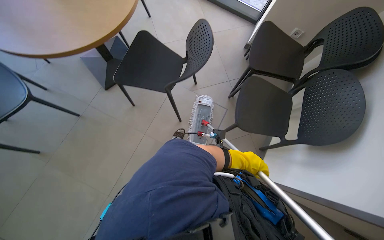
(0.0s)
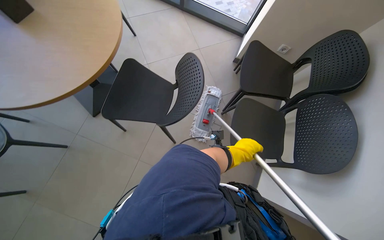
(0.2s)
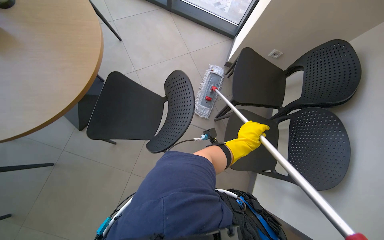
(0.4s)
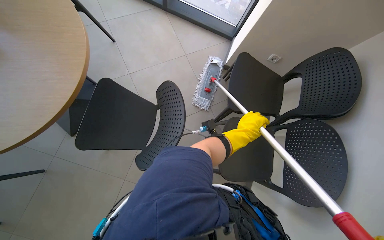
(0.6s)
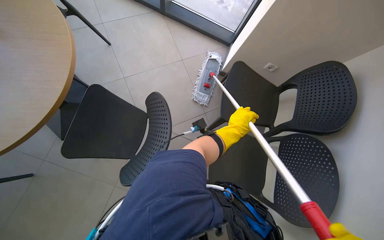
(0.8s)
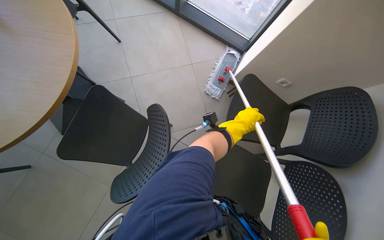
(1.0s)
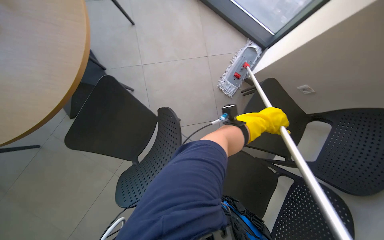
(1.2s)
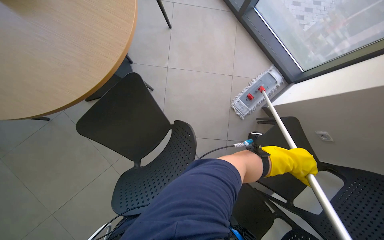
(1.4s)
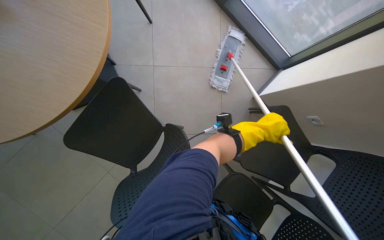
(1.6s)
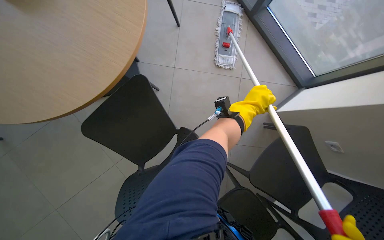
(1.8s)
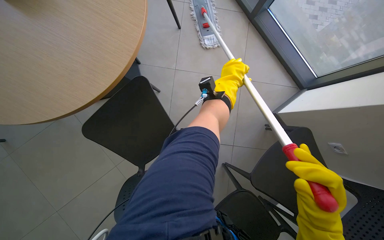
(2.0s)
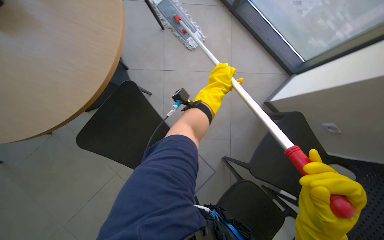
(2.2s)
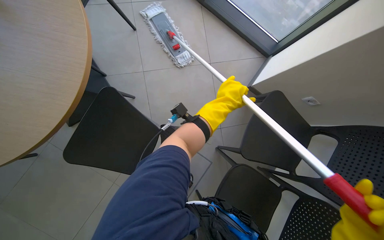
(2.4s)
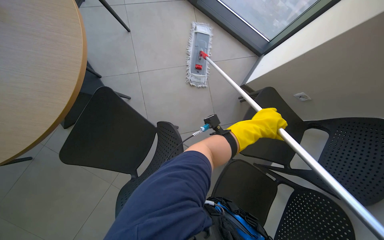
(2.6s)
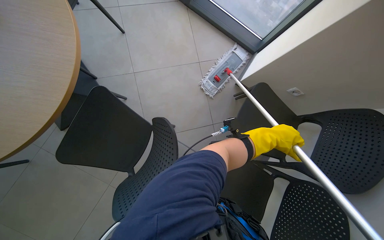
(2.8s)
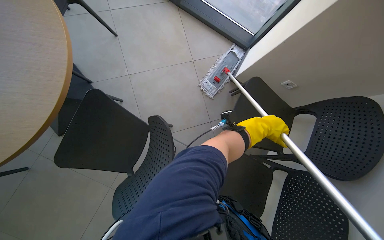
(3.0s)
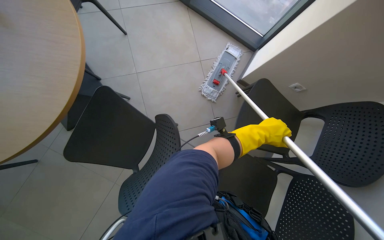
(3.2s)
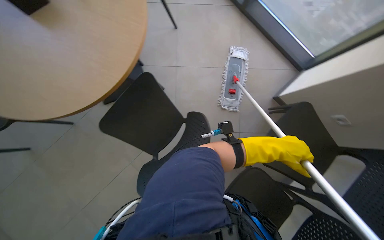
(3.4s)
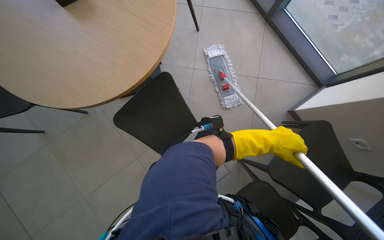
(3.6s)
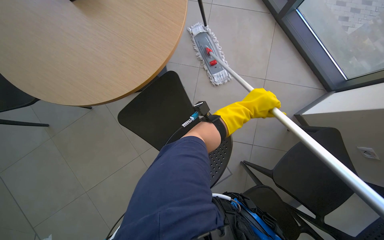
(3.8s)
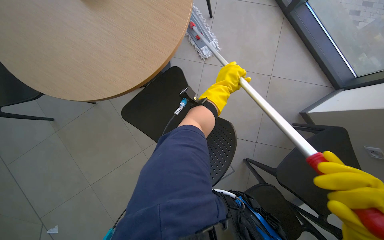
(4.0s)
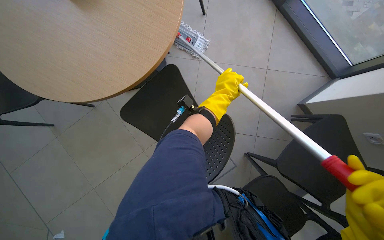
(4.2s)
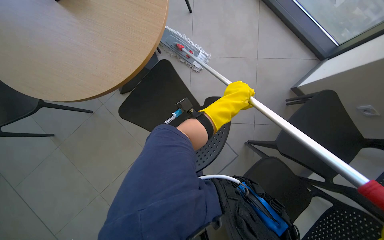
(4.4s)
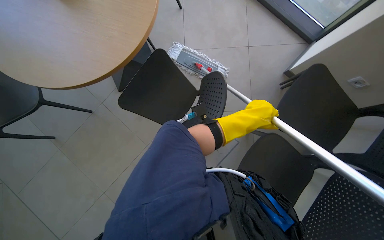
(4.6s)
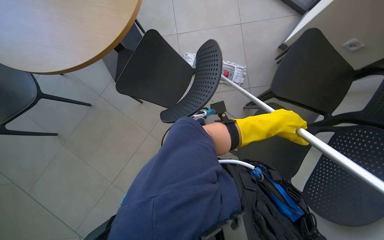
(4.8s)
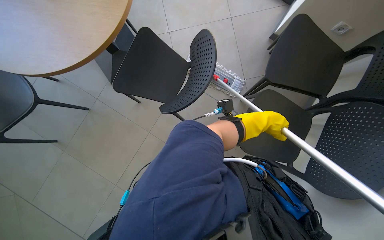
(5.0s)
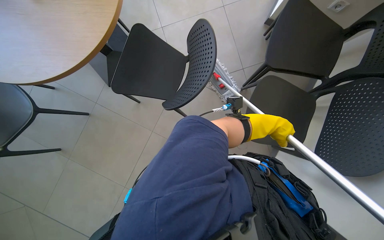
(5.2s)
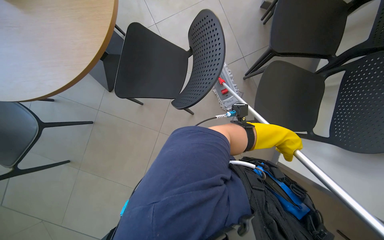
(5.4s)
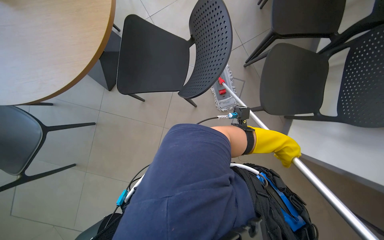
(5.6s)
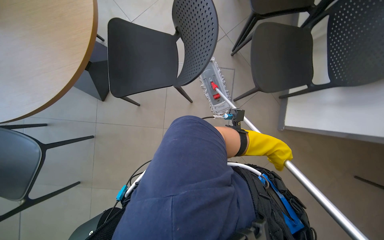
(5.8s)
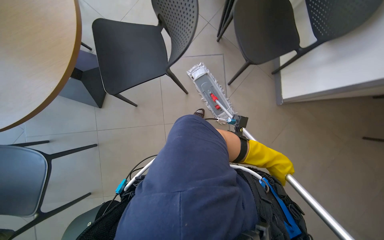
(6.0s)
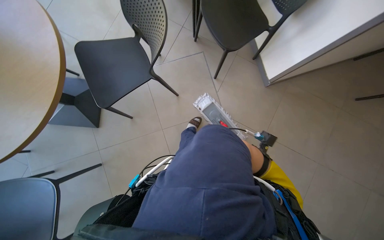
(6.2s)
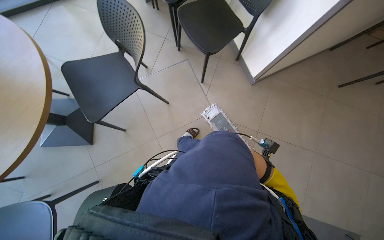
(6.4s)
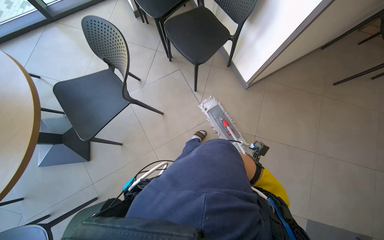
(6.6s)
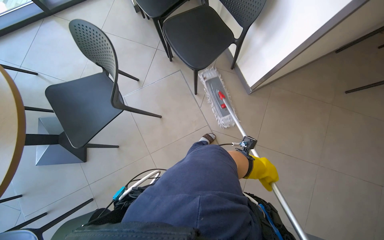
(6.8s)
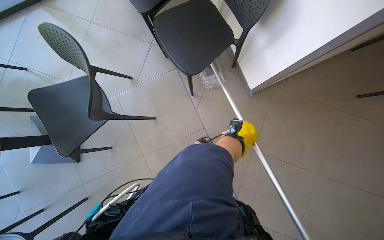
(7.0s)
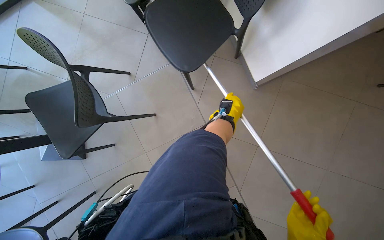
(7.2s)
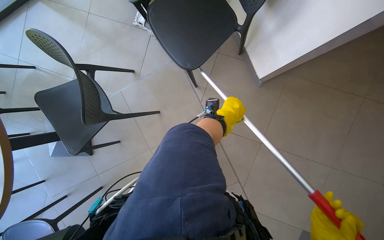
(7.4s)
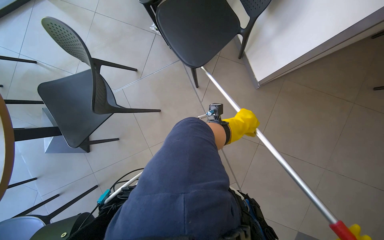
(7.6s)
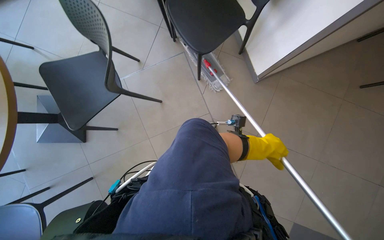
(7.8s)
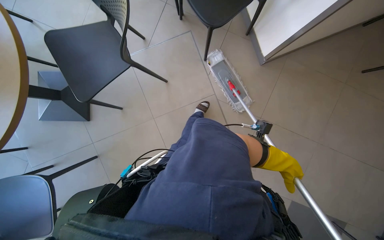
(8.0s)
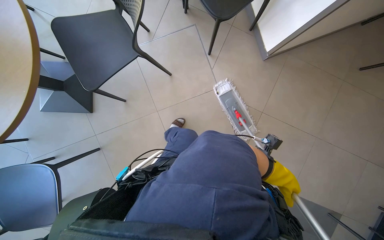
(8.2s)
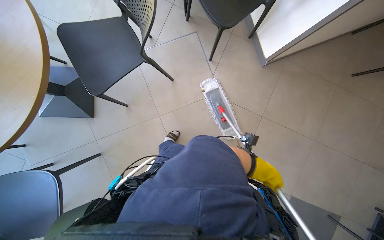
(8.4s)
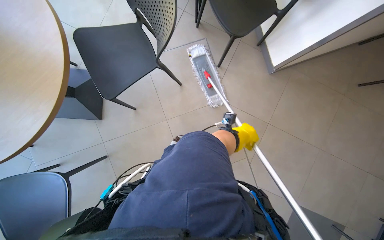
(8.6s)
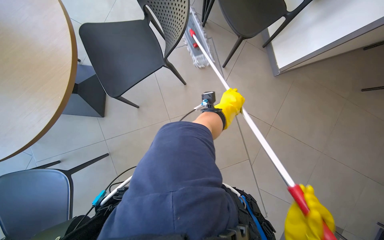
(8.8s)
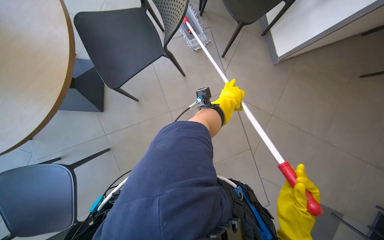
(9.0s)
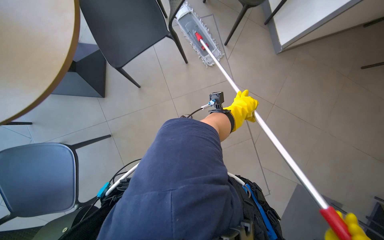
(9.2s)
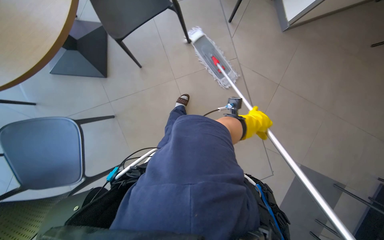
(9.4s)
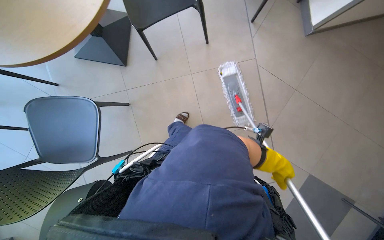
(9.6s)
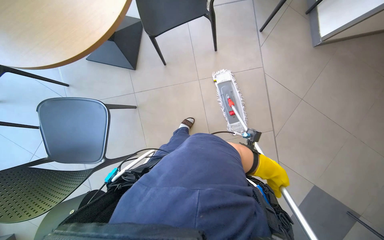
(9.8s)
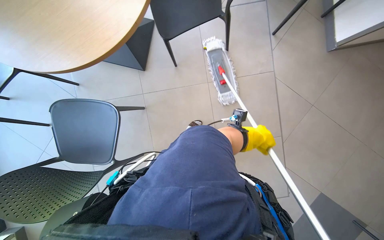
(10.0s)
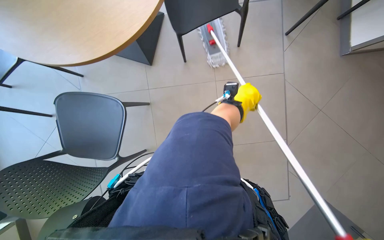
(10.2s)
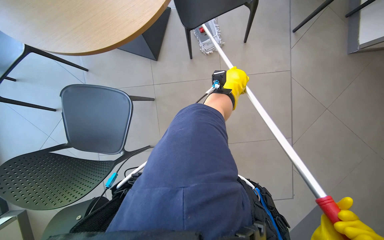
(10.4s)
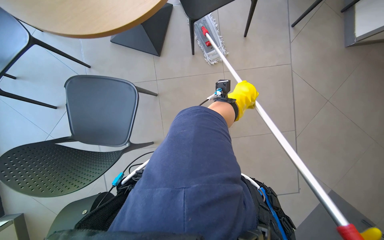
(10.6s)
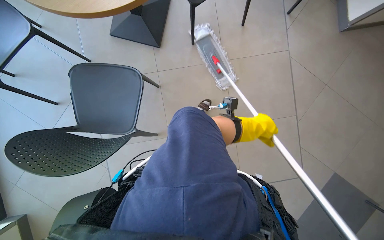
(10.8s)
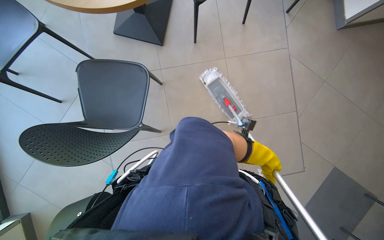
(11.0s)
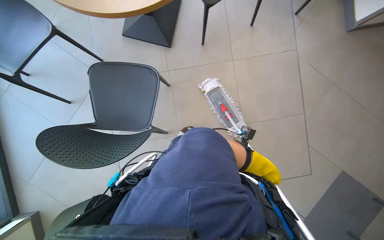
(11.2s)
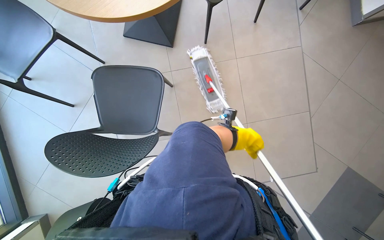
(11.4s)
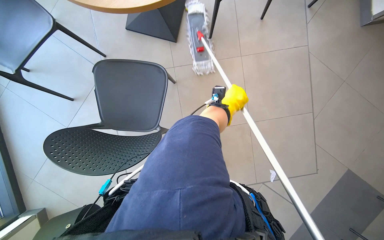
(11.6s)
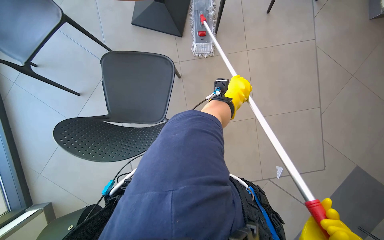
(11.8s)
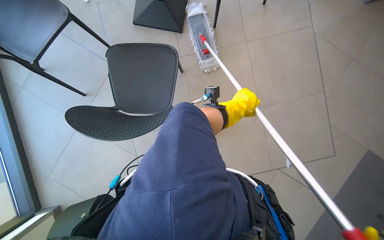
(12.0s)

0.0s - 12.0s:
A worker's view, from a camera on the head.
Job: mopping floor.
The whole recording: Mopping cafeteria floor. The worker mops the cafeteria floor, moving chairs to clear the area.
0.0s - 1.6s: The left hand is displaced up the picture by about 50 cm.
1.6s - 3.0s: The left hand reaches approximately 15 cm to the left, then returns.
3.0s - 4.4s: The head rotates approximately 20 degrees to the left.
4.4s - 6.0s: The camera is carried about 40 cm. The scene rotates counterclockwise by some 45 degrees.
6.0s - 7.6s: The scene turns approximately 25 degrees counterclockwise in the picture.
7.6s - 9.0s: The camera travels some 50 cm.
9.0s - 10.4s: The left hand travels down the picture and back again, roughly 20 cm each way.
10.4s - 12.0s: The wearer moves some 50 cm.

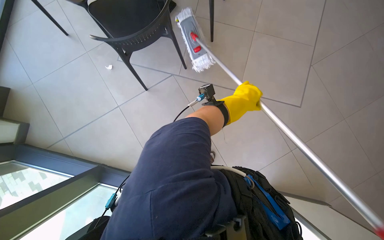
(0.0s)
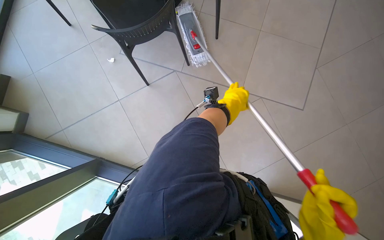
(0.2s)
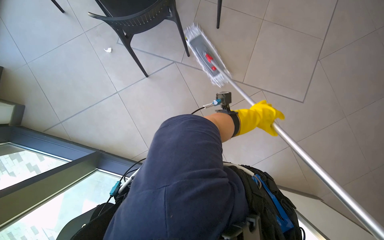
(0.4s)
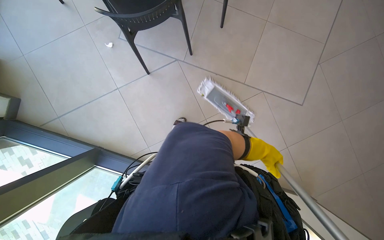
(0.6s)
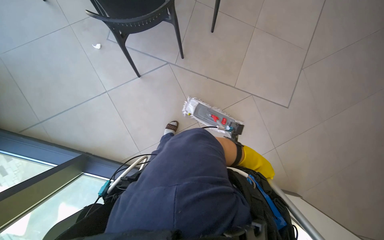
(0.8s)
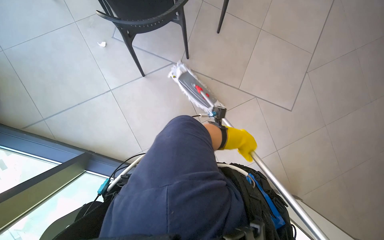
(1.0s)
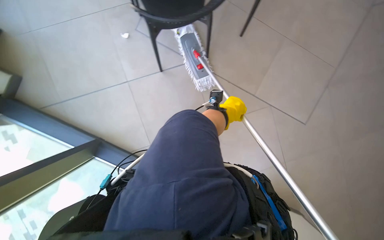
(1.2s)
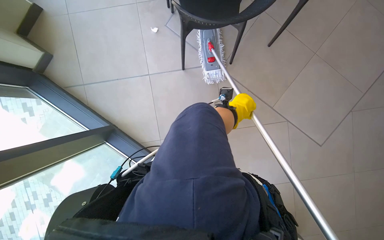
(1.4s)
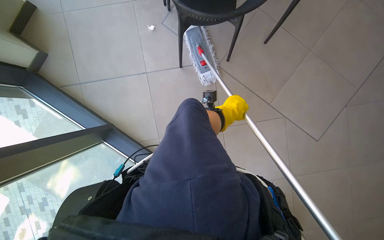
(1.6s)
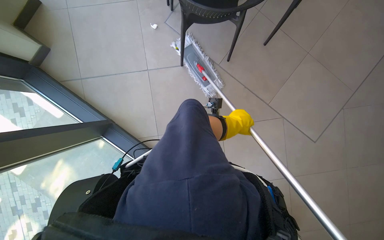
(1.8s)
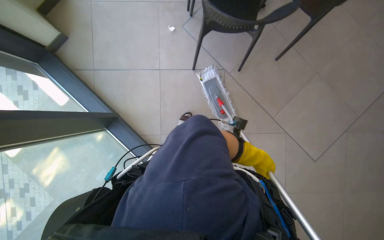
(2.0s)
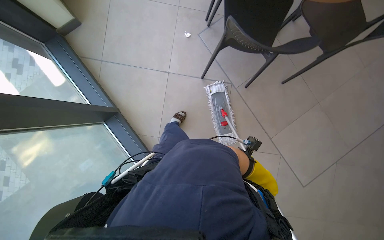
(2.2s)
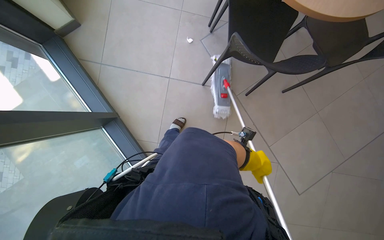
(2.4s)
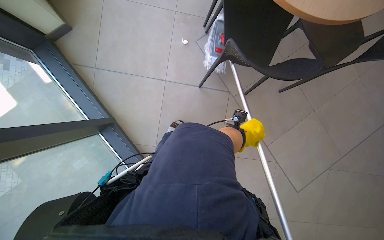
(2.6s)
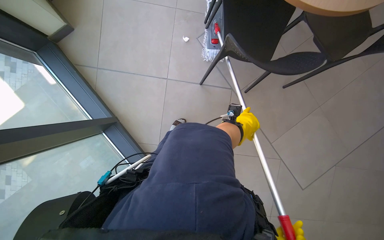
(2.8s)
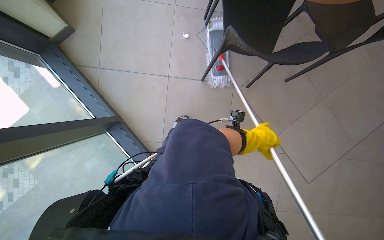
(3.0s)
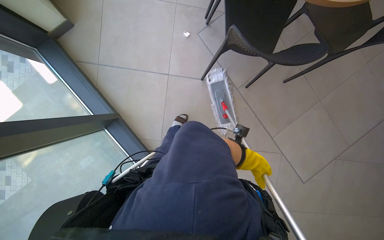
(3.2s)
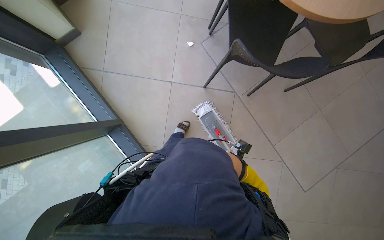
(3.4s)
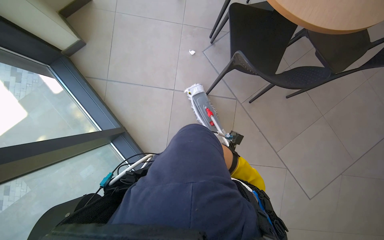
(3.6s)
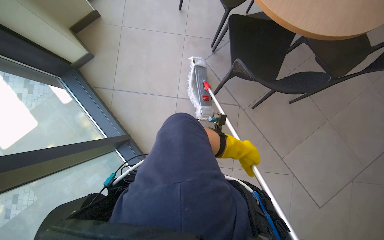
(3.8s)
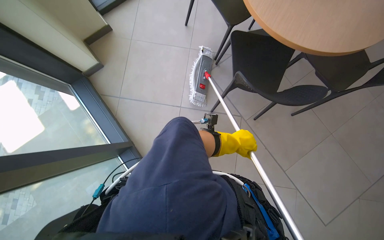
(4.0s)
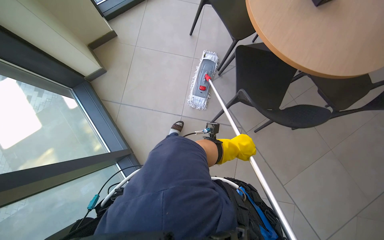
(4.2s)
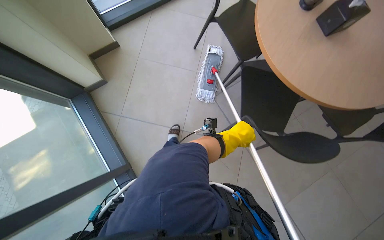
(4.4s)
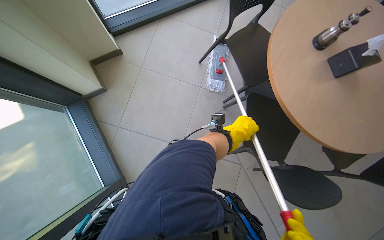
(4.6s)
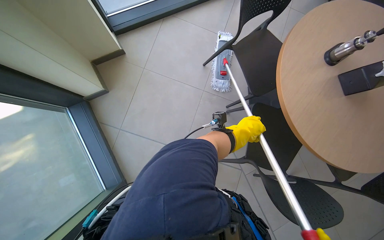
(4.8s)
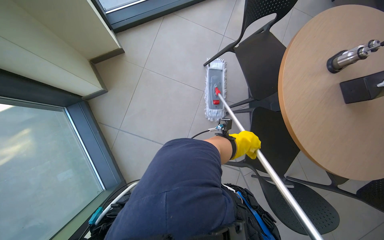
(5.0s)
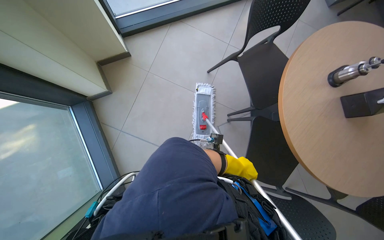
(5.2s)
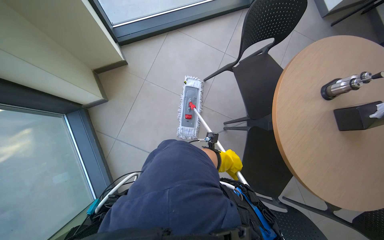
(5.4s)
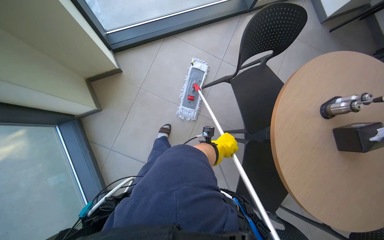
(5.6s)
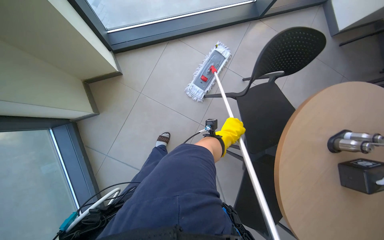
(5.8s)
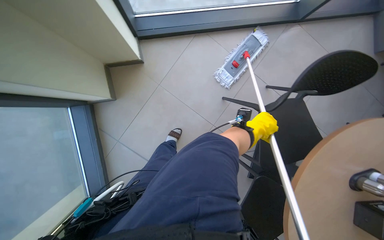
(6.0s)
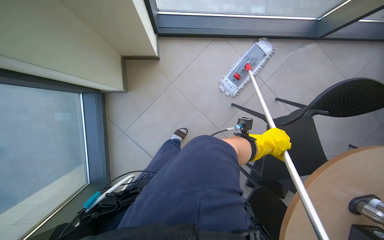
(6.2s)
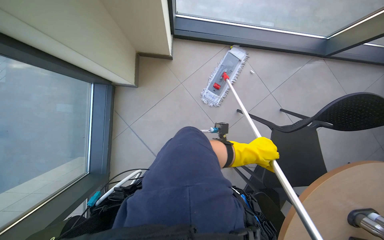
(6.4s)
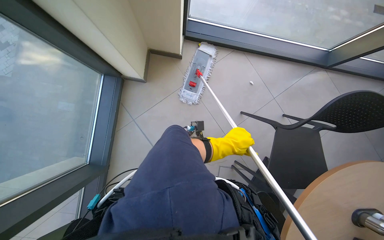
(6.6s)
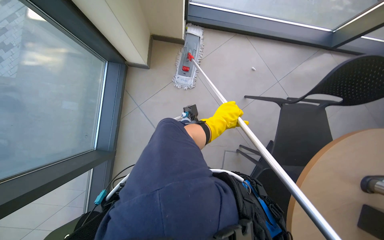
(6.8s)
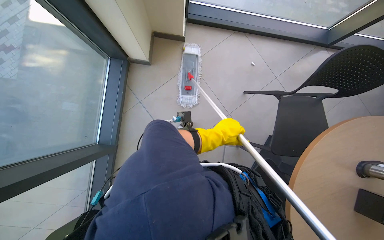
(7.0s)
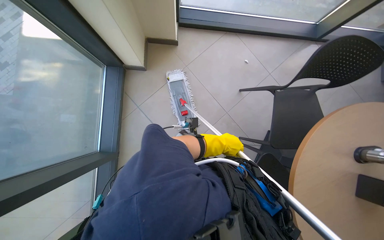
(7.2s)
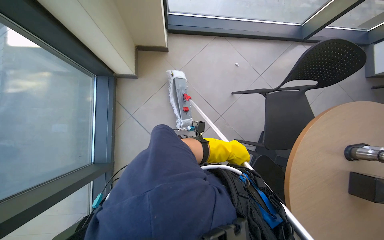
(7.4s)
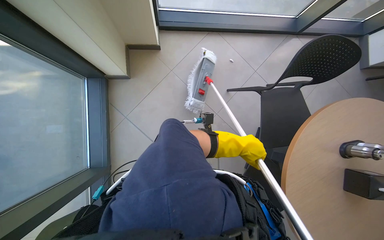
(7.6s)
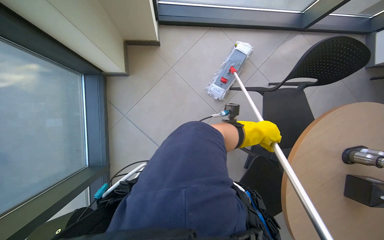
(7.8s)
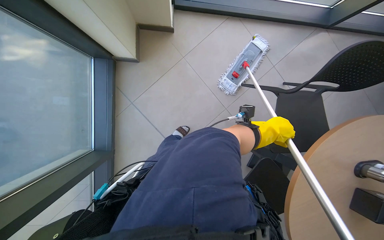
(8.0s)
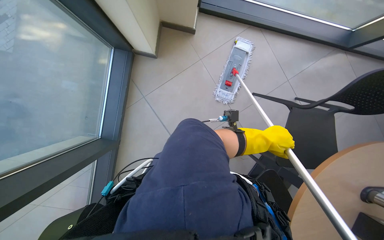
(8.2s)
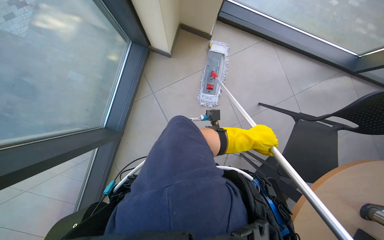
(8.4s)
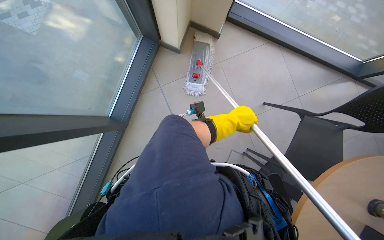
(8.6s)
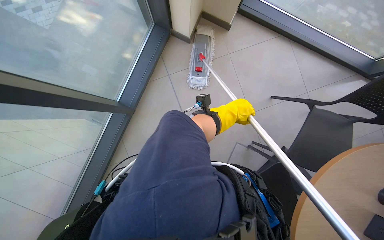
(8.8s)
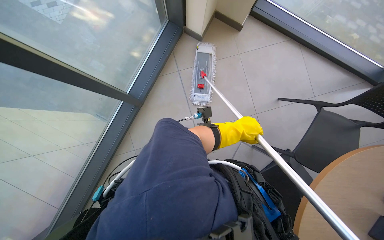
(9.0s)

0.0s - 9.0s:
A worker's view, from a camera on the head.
Job: mopping floor.
The whole recording: Mopping cafeteria floor. The worker mops the cafeteria floor, moving chairs to clear the area.
1.6s - 3.0s: The left hand moves about 20 cm down the picture and comes back.
3.0s - 4.4s: The left hand travels to the left by roughly 20 cm, and travels down the picture and back again, roughly 15 cm each way.
4.4s - 6.0s: The head travels approximately 70 cm.
6.0s - 7.6s: The left hand is displaced down the picture by roughly 20 cm, and moves some 35 cm to the left and comes back.
7.6s - 9.0s: Everything in view rotates some 30 degrees clockwise. The left hand moves approximately 5 cm to the right and comes back.
